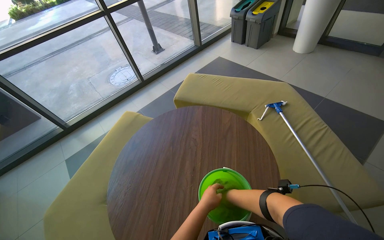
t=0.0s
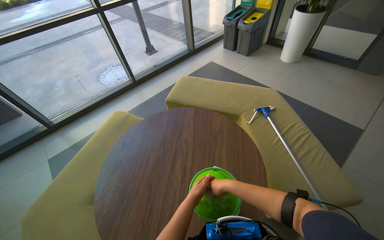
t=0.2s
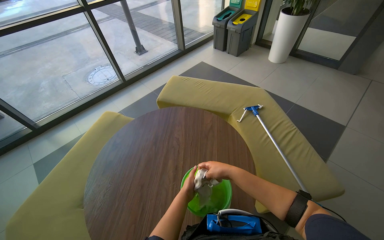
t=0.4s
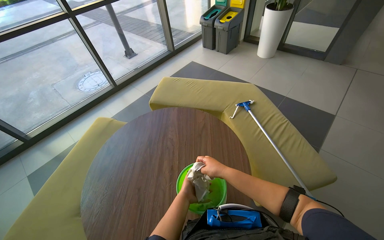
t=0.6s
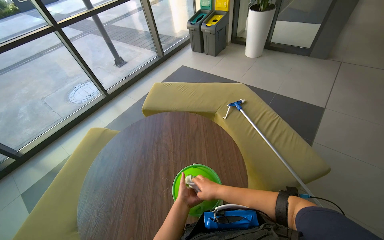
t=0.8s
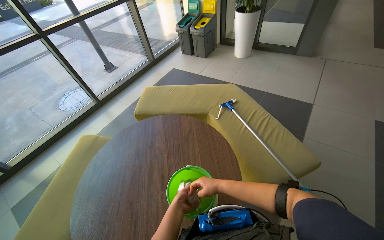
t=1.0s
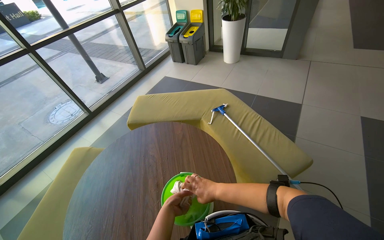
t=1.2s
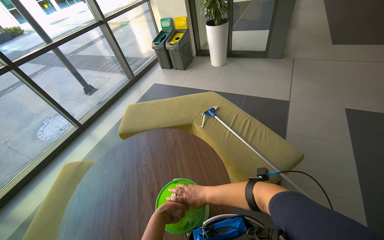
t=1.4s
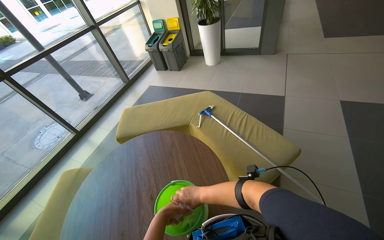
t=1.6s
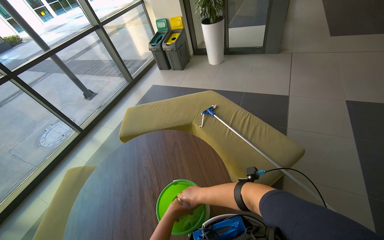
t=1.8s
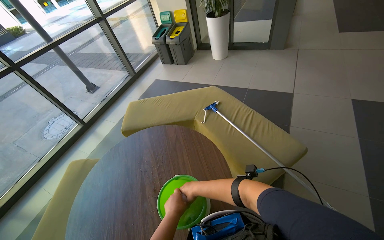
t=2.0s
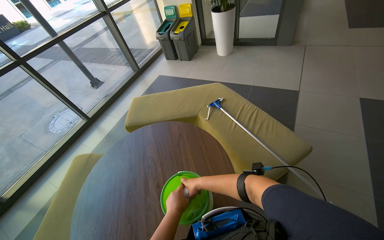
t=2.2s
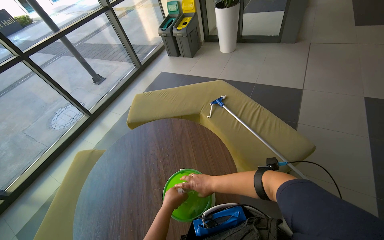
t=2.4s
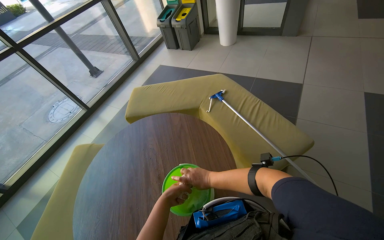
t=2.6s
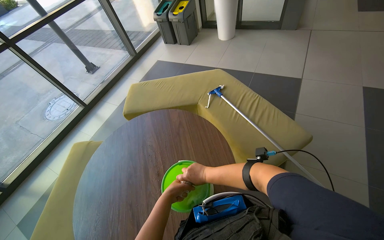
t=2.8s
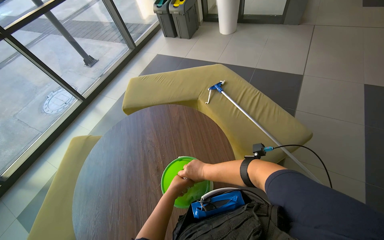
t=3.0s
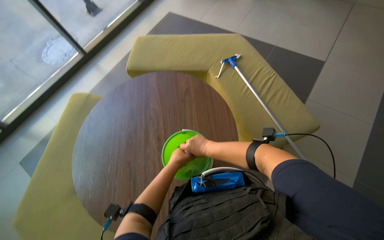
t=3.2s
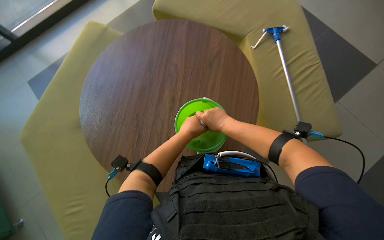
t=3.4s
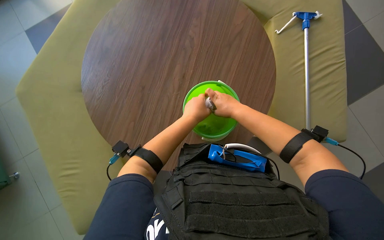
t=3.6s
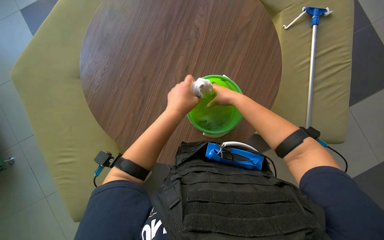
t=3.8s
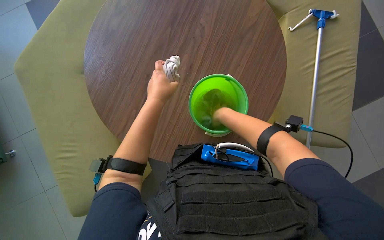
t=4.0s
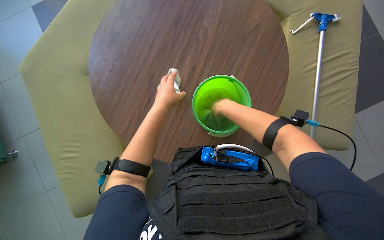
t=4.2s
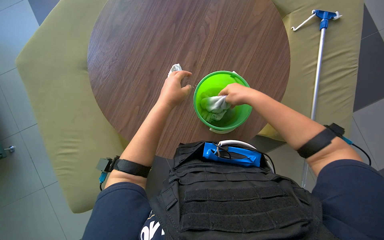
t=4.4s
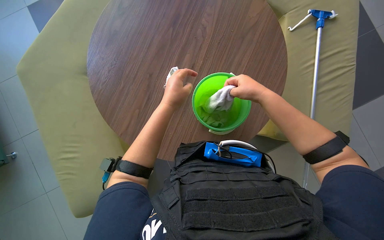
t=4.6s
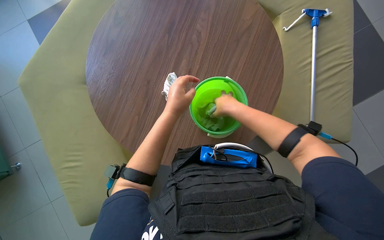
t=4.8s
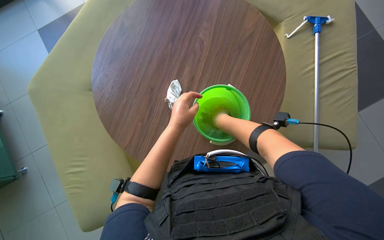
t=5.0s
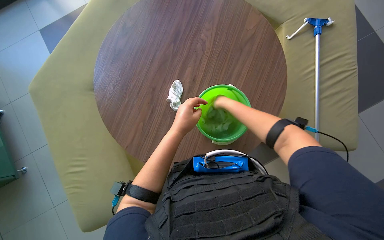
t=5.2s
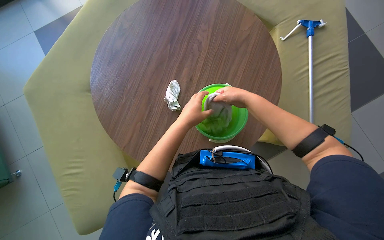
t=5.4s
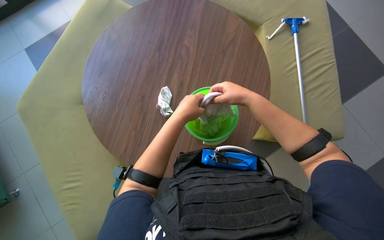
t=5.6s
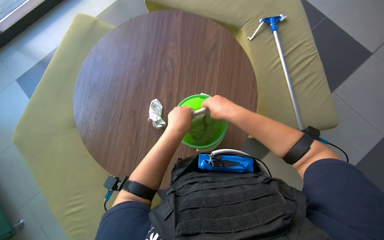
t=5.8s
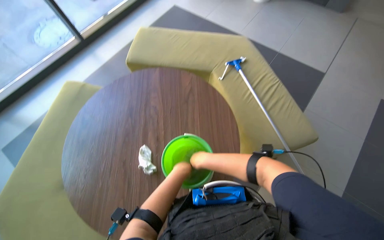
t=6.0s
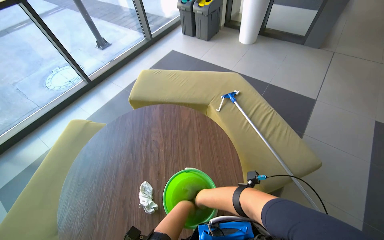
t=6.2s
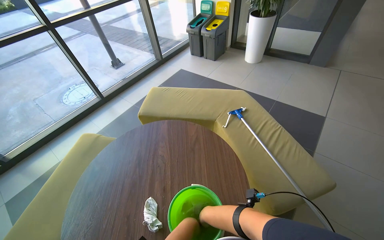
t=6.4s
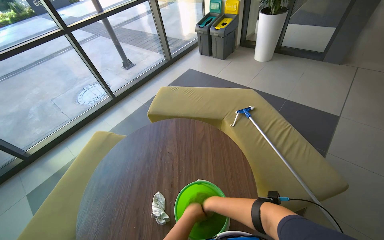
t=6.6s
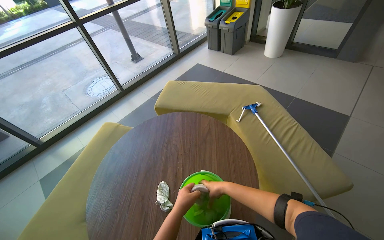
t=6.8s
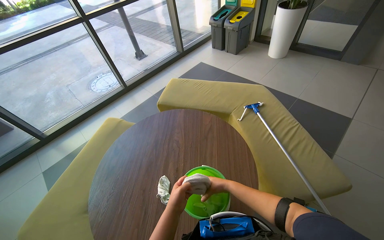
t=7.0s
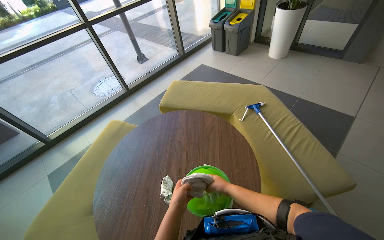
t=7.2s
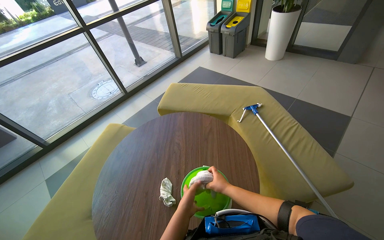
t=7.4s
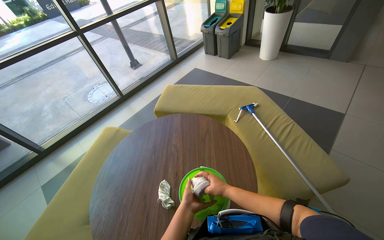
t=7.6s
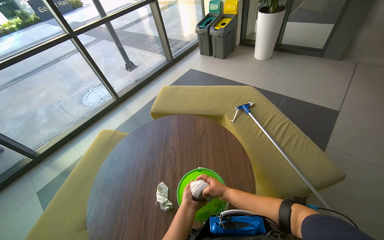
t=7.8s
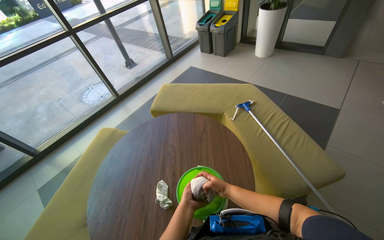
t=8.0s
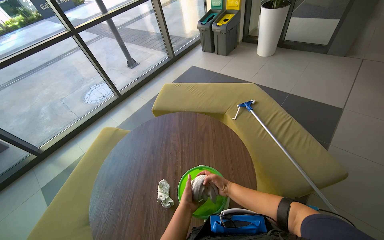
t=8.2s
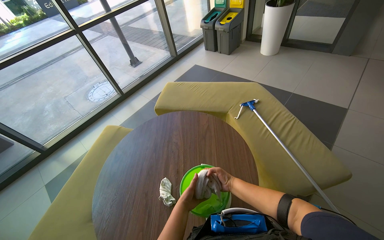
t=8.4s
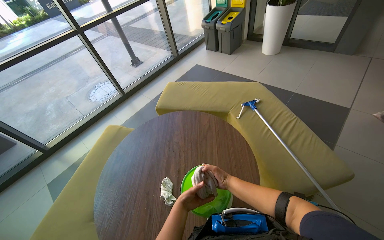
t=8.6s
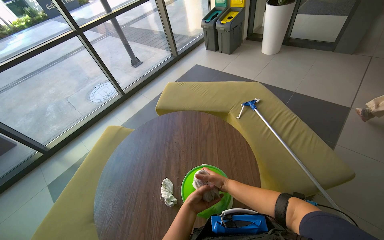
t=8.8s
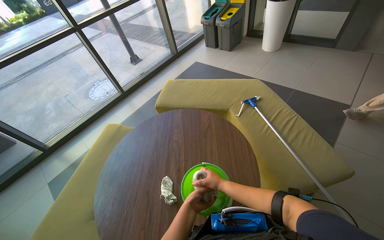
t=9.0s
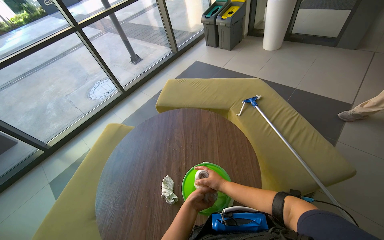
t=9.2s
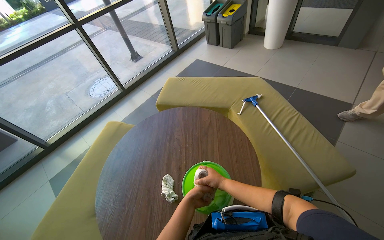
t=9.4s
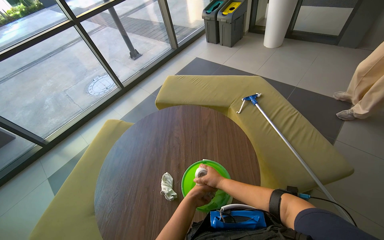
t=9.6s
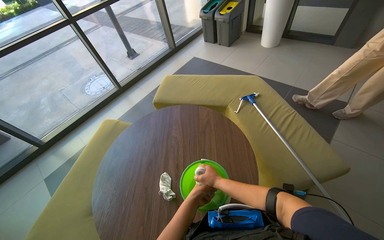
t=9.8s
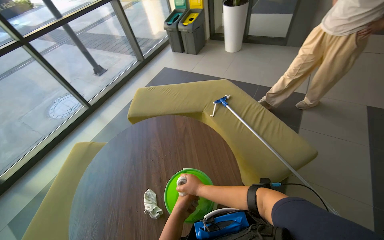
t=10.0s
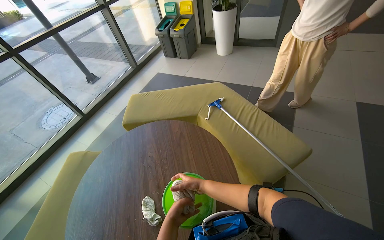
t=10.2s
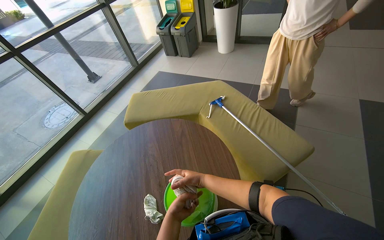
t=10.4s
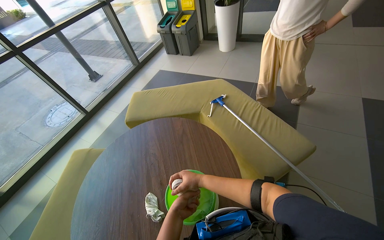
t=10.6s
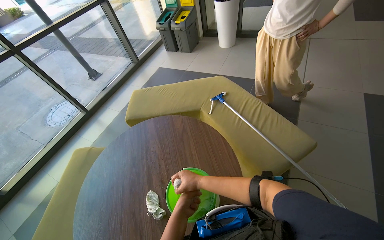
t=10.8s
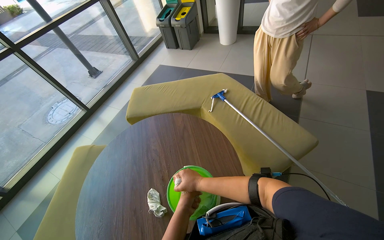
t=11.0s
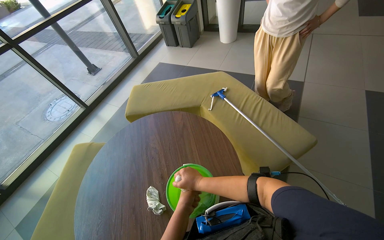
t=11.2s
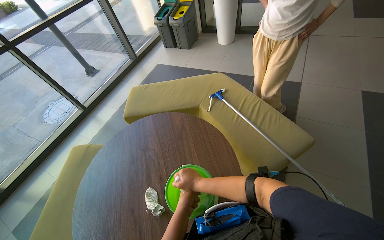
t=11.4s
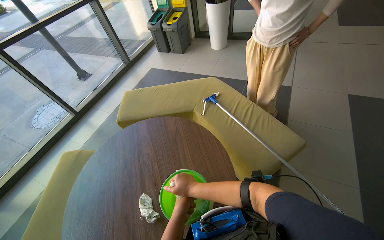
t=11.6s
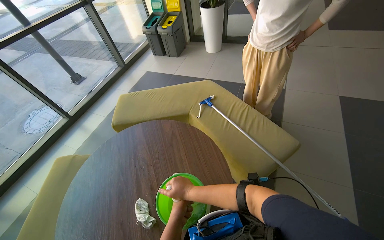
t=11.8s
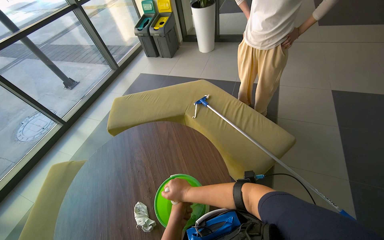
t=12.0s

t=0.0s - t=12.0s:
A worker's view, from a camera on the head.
Job: preparing cleaning supplies.
The whole recording: Preparing cleaning tools. The worker removes and wrings cloths, then attaches a clean cloth to the mop head.
t=0.0s - t=1.6s: The head rotates approximately 25 degrees to the right.
t=1.6s - t=3.0s: The hands work in one place, with small movements.
t=3.0s - t=4.4s: The view tilts about 35 degrees downward. The scene rotates clockwise by about 40 degrees.
t=4.4s - t=6.0s: The view tilts some 20 degrees upward. The scene turns approximately 25 degrees counterclockwise in the picture.
t=6.0s - t=7.6s: The wearer looks approximately 15 degrees further upward.

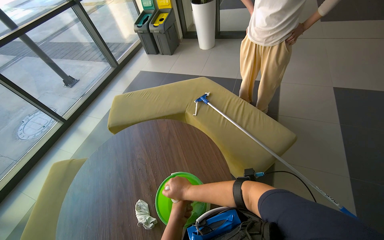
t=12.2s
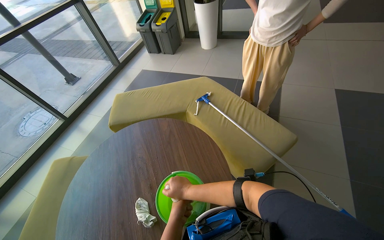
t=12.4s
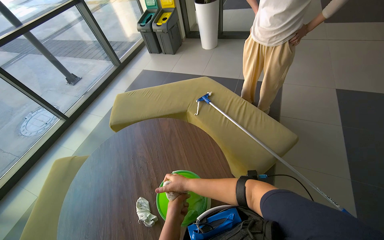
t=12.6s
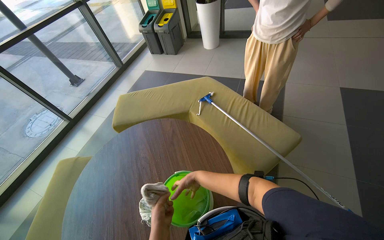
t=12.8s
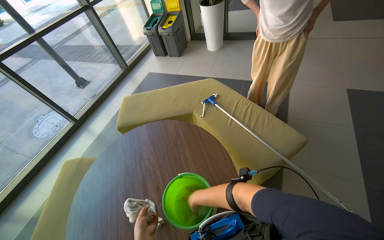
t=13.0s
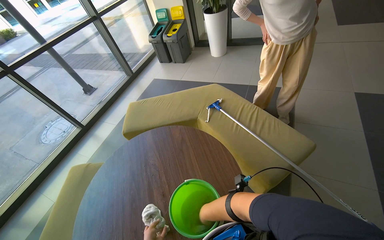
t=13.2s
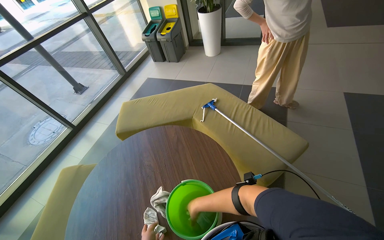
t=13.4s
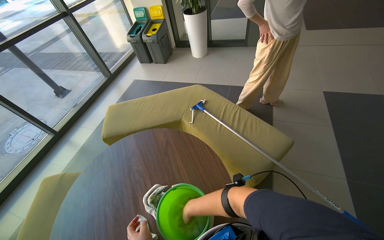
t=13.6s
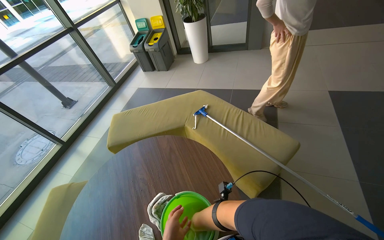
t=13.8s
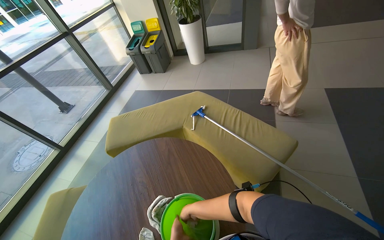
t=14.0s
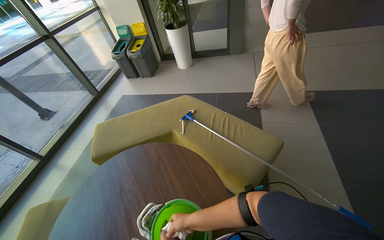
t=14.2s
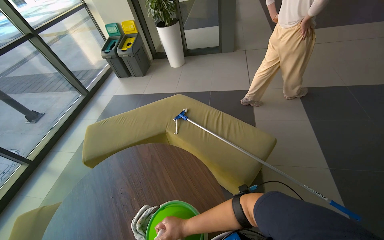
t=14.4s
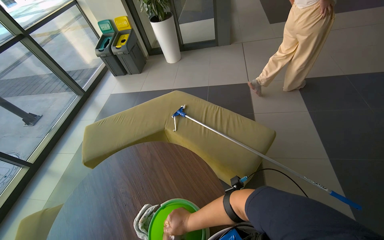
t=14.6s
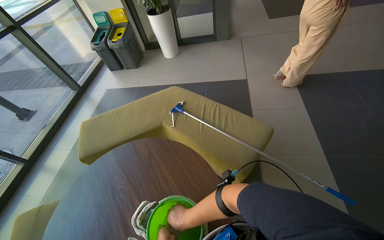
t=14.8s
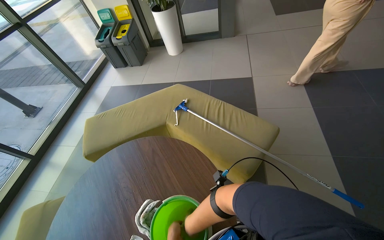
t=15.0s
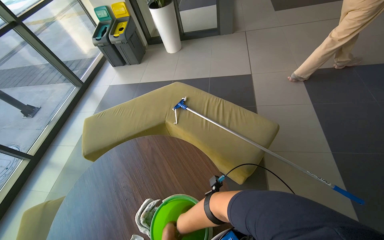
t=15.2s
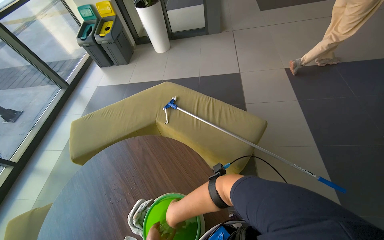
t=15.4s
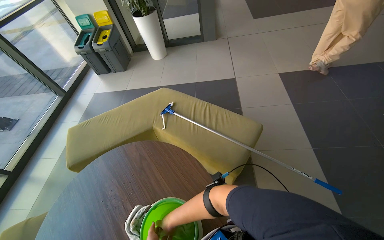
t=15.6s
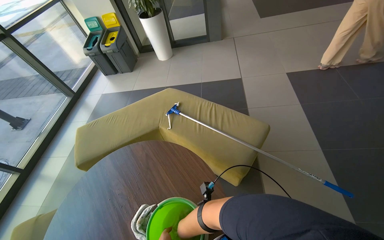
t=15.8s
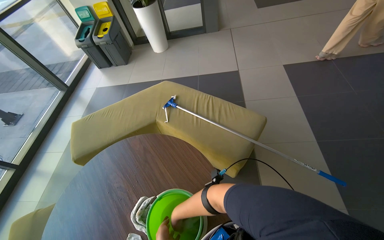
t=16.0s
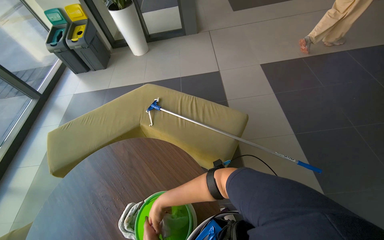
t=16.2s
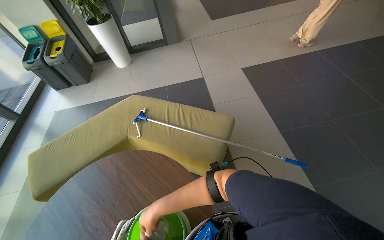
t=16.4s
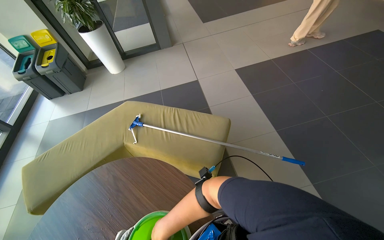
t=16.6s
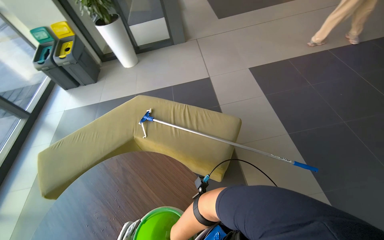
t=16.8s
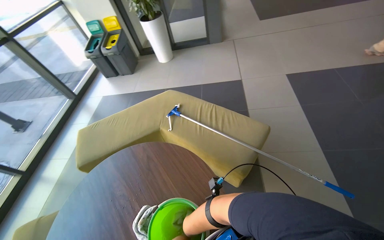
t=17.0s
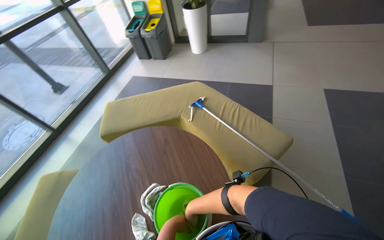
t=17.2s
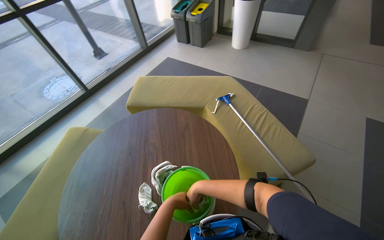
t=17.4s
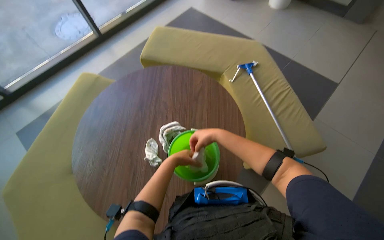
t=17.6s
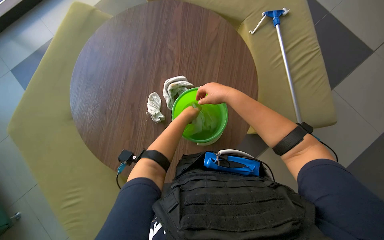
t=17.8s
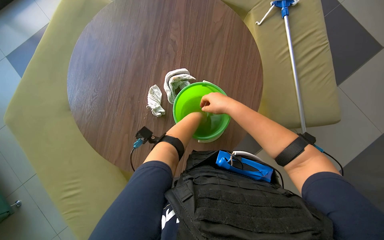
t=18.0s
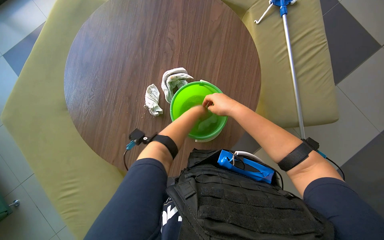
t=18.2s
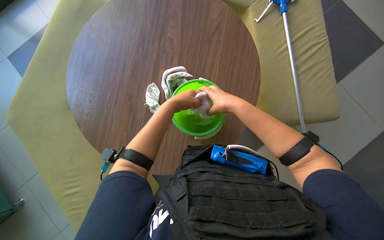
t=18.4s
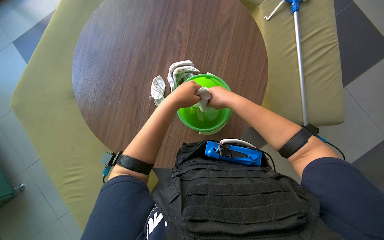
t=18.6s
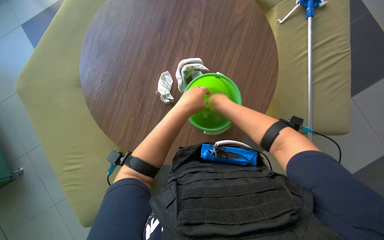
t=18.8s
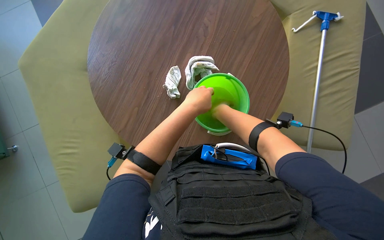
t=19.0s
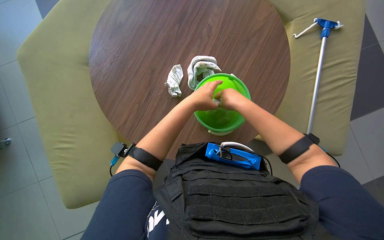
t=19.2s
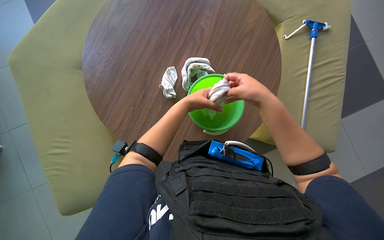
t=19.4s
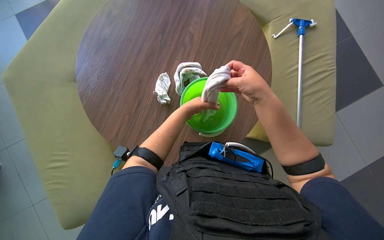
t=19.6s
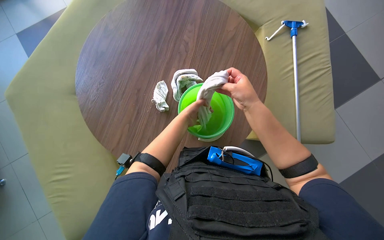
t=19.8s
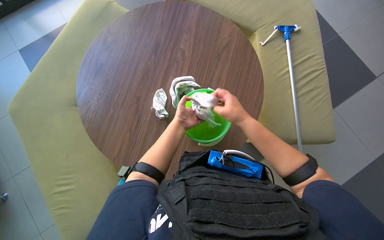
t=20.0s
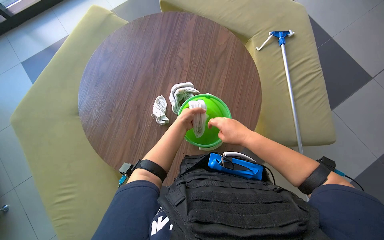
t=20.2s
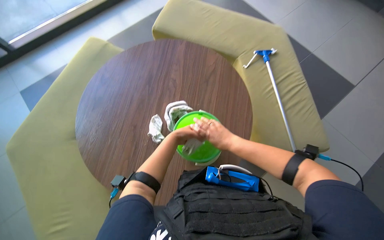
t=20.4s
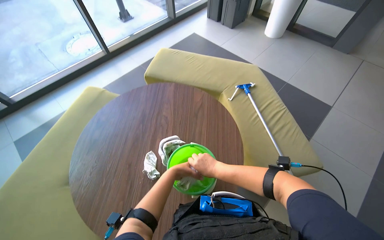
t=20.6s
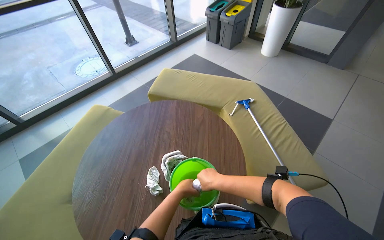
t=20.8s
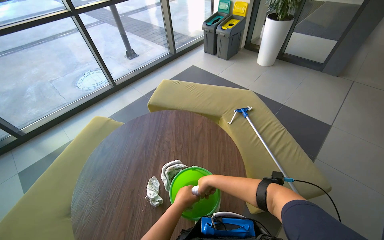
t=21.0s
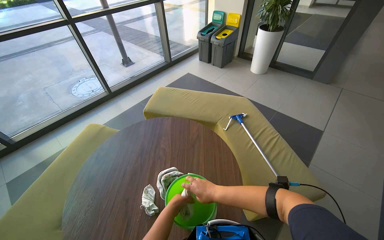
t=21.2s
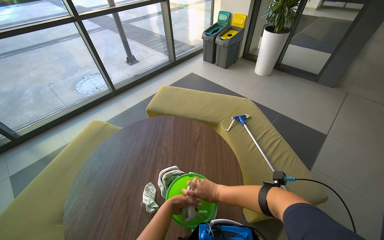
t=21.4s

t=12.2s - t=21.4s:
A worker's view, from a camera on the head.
Job: preparing cleaning supplies.
The whole recording: Preparing cleaning tools. The worker removes and wrings cloths, then attaches a clean cloth to the mop head.
t=12.2s - t=13.8s: The right hand is displaced farther from the camera by some 10 cm.
t=15.2s - t=16.8s: The wearer looks approximately 15 degrees further to the right.
t=16.8s - t=18.4s: The head rotates roughly 60 degrees to the left. The camera pitches downward, by about 35 degrees.
t=18.4s - t=19.8s: The right hand shifts about 10 cm nearer to the camera.
t=19.8s - t=21.4s: The camera pitches upward, by about 35 degrees.
